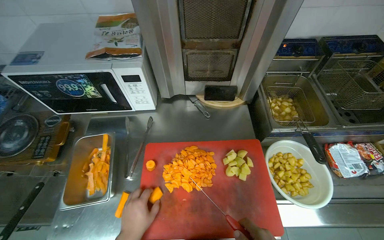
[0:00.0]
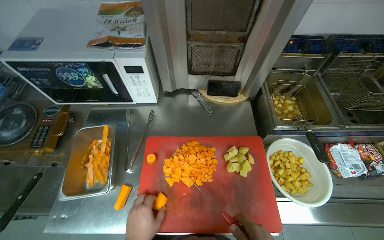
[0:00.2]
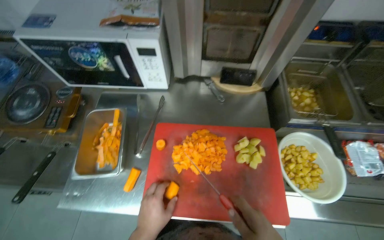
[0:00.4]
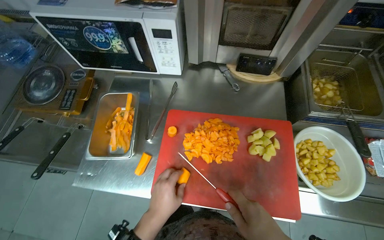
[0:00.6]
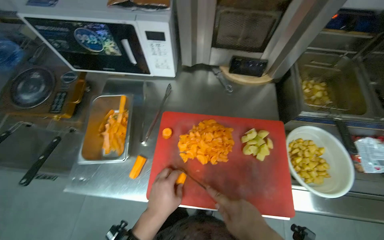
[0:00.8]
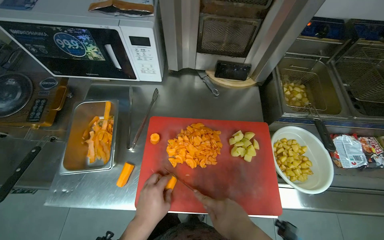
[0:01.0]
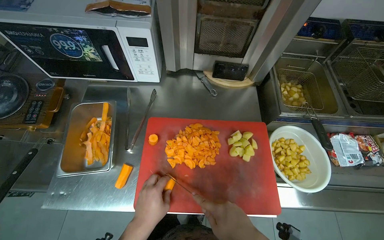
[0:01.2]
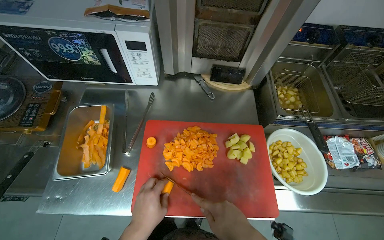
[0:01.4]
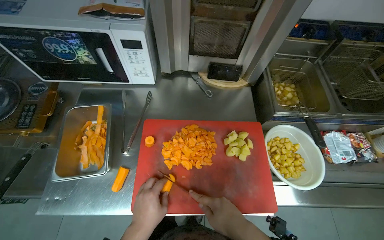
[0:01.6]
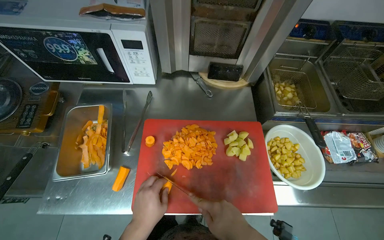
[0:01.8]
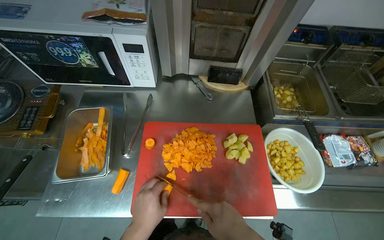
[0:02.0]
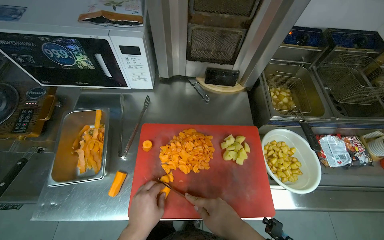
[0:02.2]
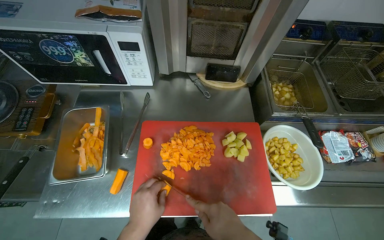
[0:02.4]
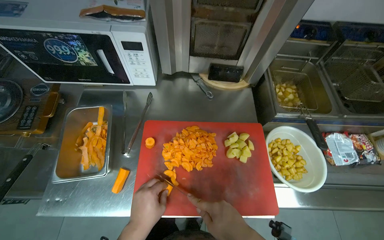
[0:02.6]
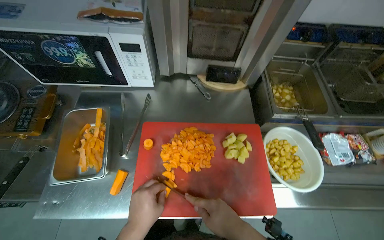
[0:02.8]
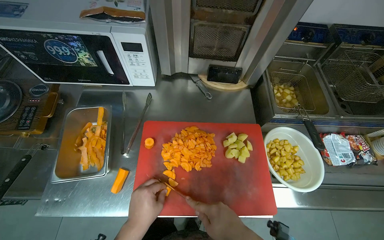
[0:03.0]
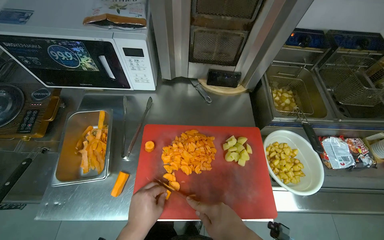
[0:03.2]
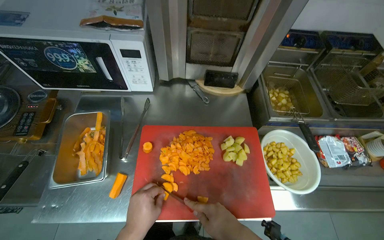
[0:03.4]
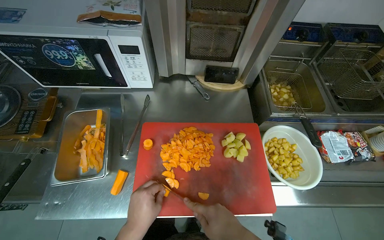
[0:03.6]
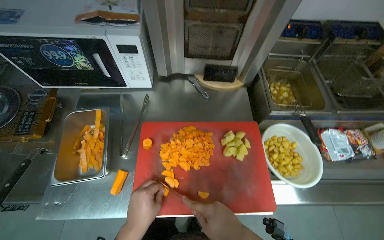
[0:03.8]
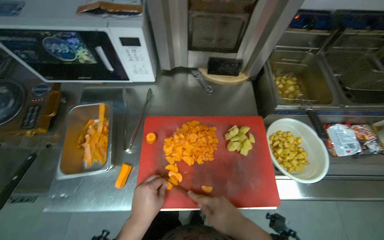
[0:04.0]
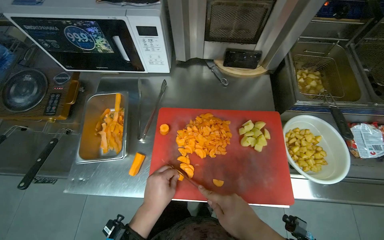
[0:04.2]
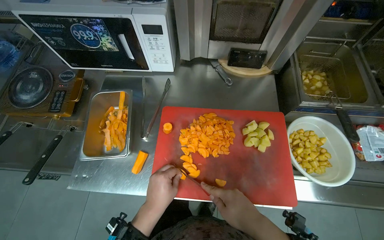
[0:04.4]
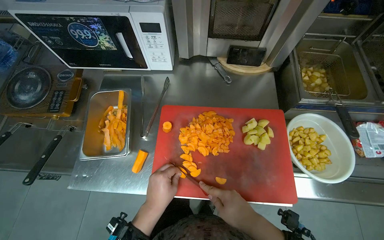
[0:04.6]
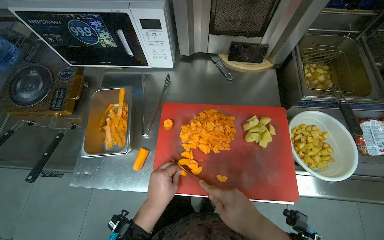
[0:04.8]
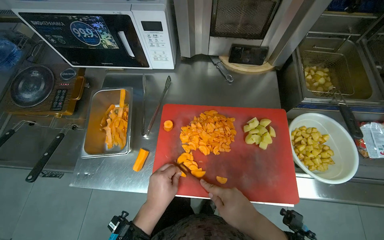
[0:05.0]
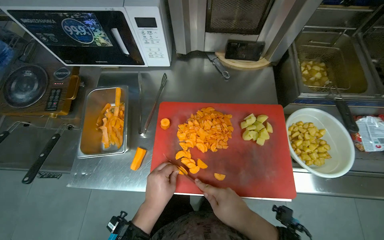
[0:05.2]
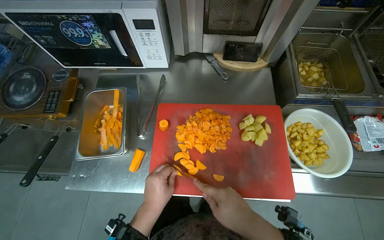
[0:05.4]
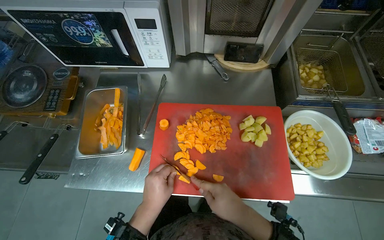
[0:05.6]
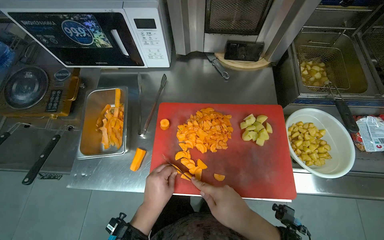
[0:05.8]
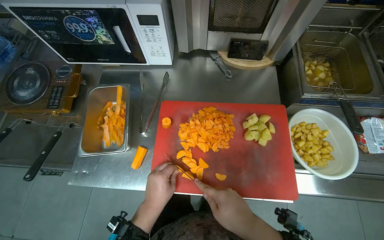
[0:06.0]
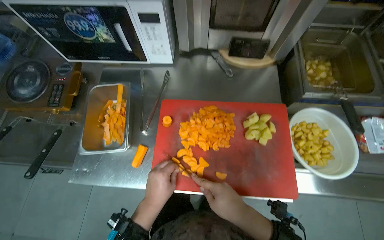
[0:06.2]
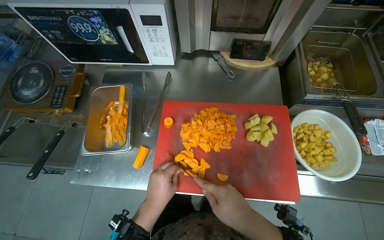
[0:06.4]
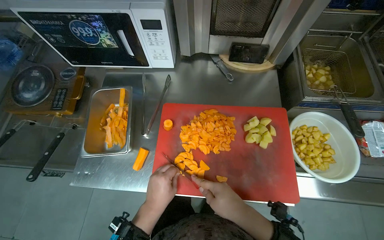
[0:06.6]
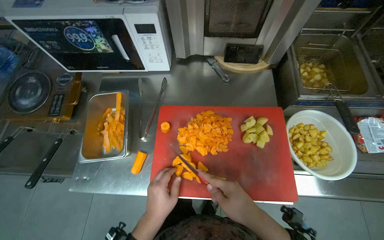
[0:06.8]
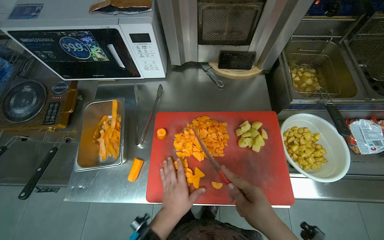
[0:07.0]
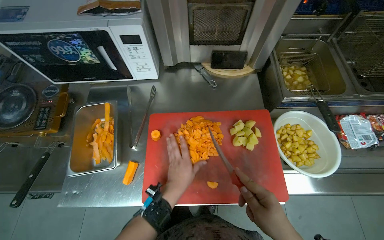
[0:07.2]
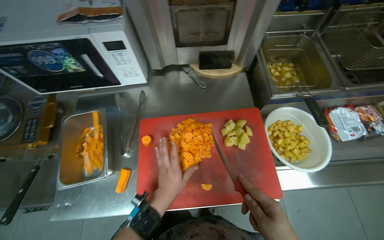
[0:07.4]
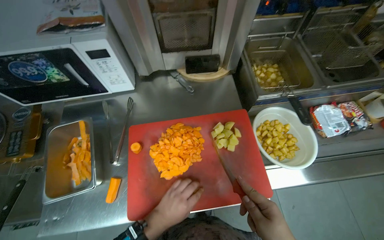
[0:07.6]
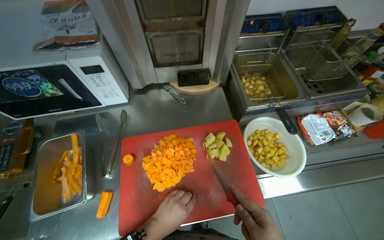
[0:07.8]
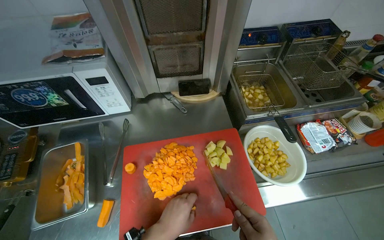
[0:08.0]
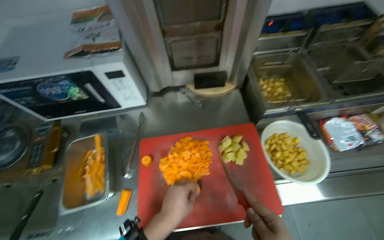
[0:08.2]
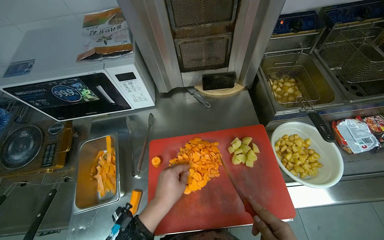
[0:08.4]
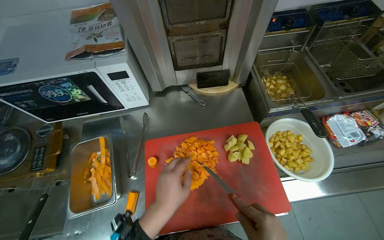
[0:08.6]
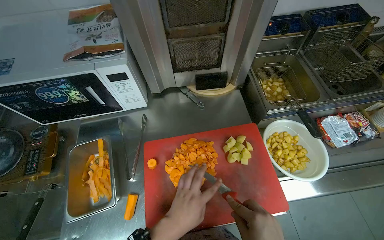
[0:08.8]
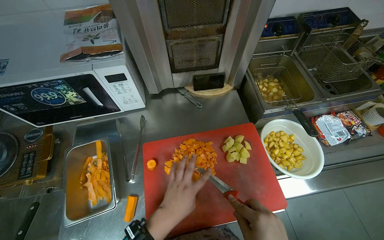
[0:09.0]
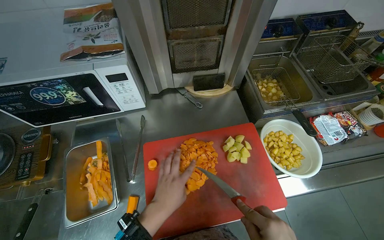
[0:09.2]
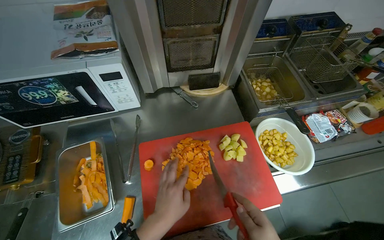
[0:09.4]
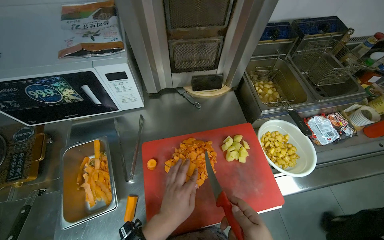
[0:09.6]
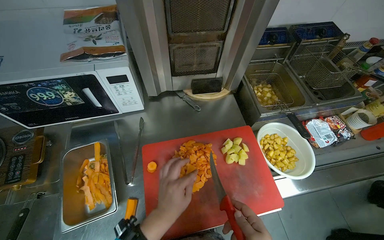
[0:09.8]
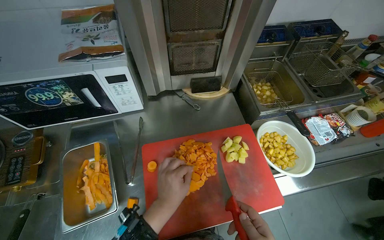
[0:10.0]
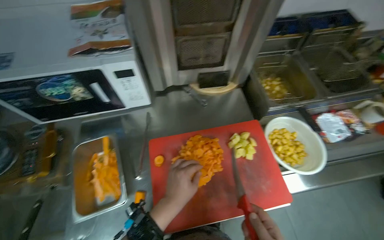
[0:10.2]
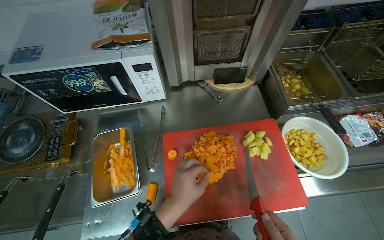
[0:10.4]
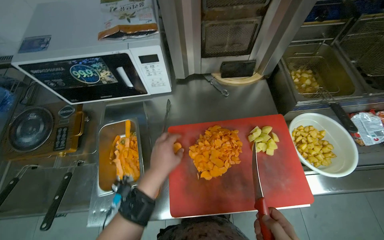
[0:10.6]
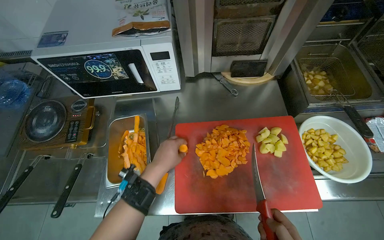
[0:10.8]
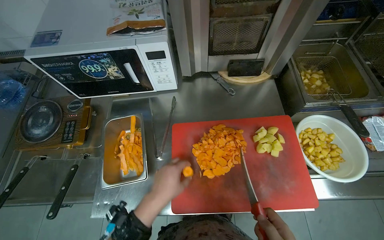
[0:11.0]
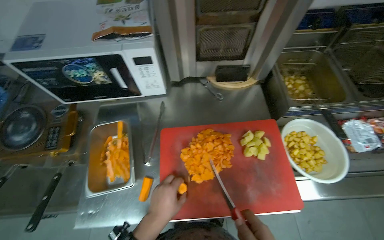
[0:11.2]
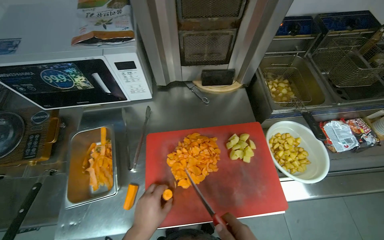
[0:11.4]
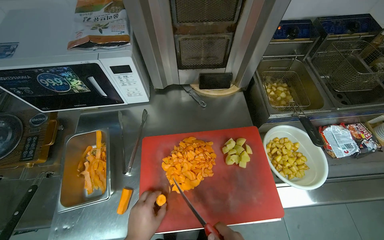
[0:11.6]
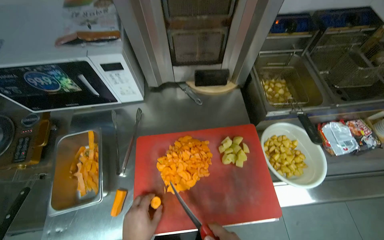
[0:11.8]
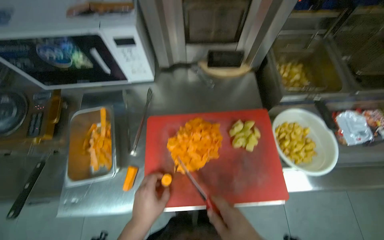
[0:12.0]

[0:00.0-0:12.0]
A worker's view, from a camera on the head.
Job: preparing food.
The whole recording: Chopping carrots. The worker continues chopping carrots on a red cutting board.
0:04.4 to 0:06.0: The hands stay close to where they were, moving slightly.

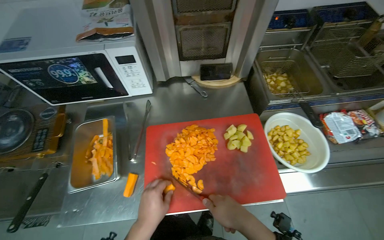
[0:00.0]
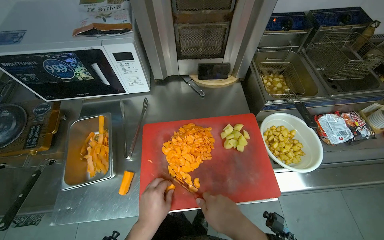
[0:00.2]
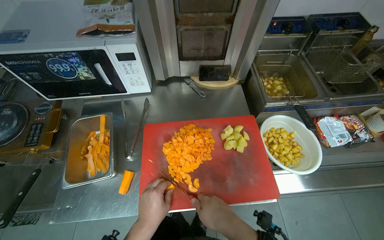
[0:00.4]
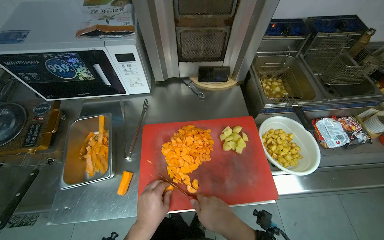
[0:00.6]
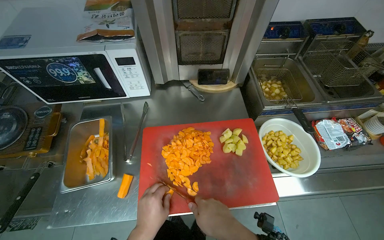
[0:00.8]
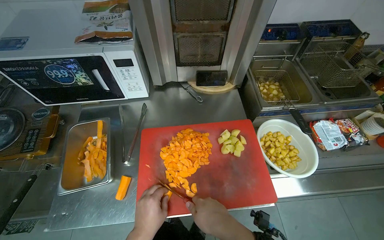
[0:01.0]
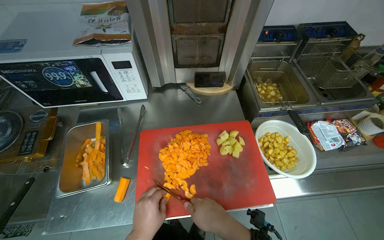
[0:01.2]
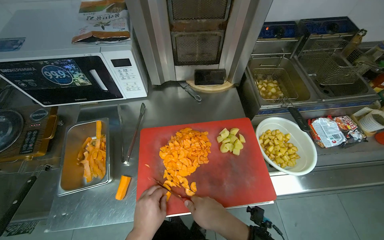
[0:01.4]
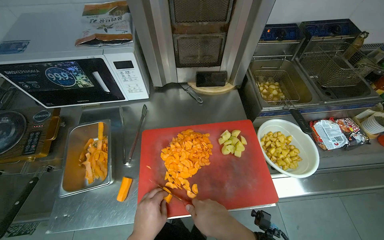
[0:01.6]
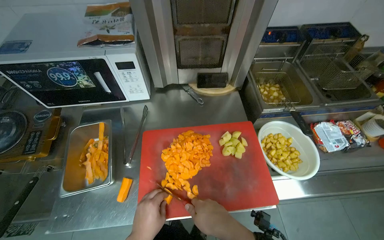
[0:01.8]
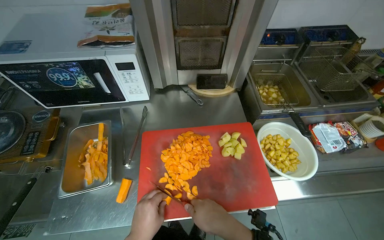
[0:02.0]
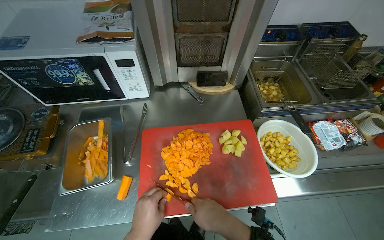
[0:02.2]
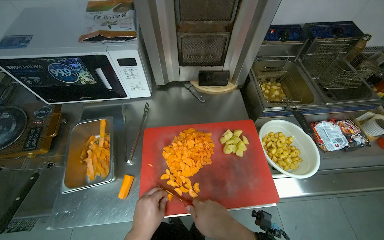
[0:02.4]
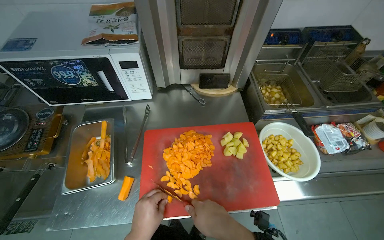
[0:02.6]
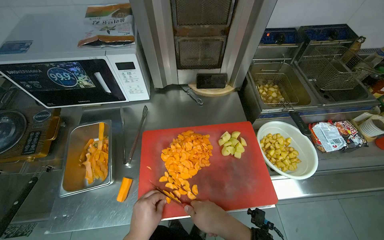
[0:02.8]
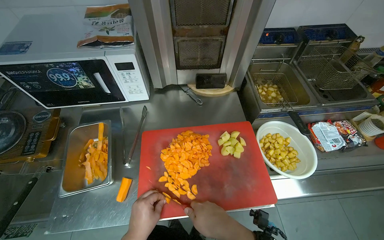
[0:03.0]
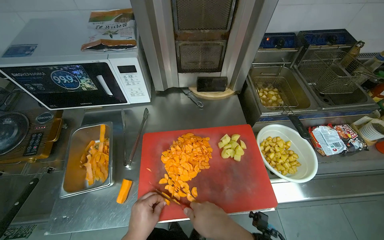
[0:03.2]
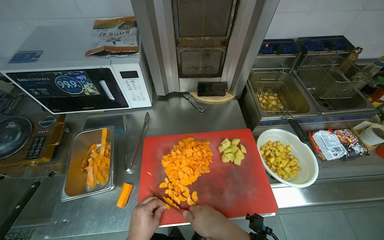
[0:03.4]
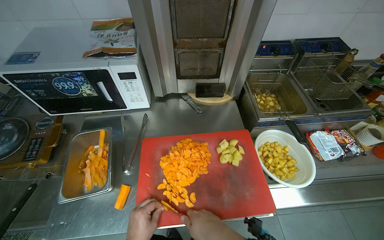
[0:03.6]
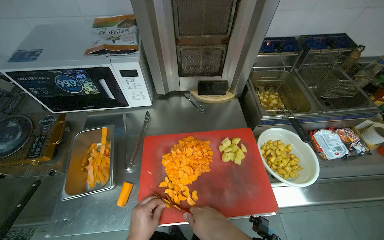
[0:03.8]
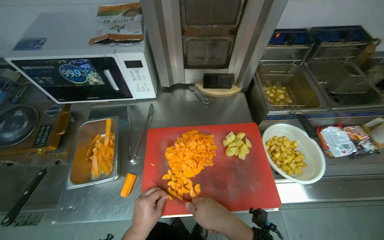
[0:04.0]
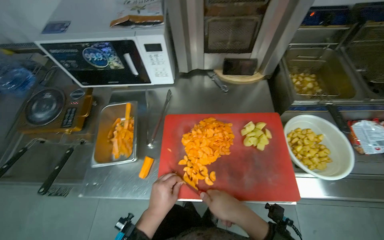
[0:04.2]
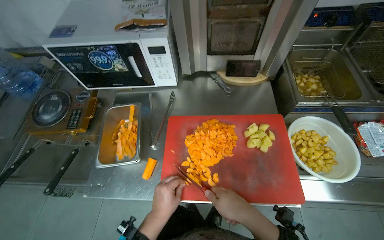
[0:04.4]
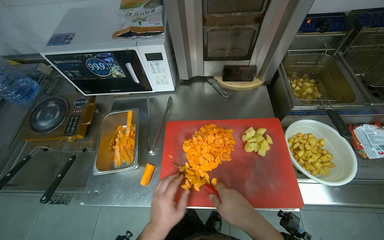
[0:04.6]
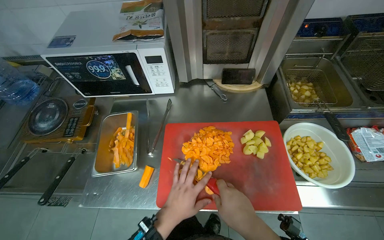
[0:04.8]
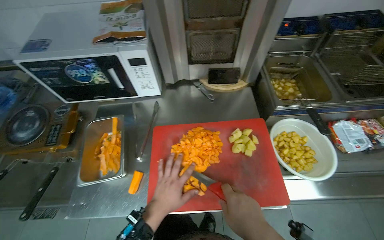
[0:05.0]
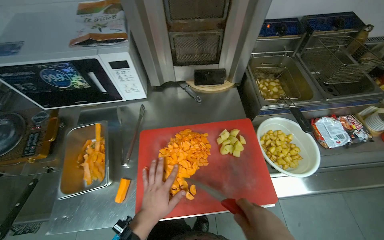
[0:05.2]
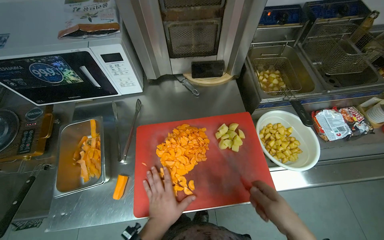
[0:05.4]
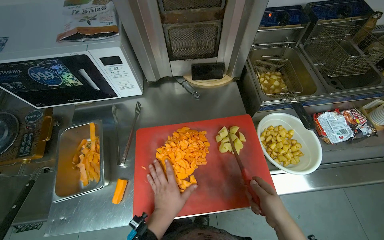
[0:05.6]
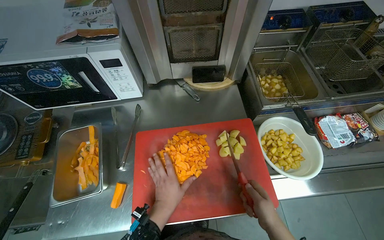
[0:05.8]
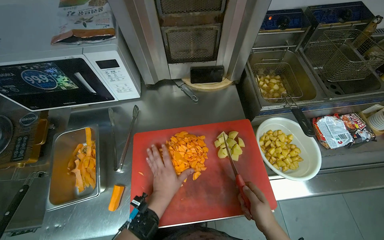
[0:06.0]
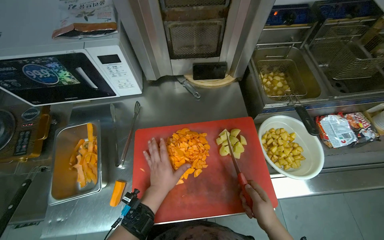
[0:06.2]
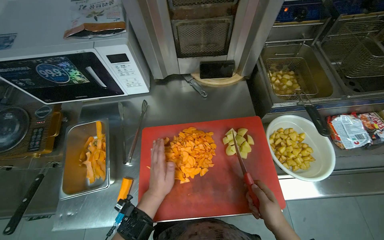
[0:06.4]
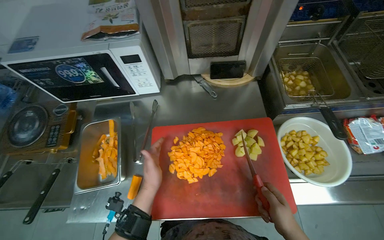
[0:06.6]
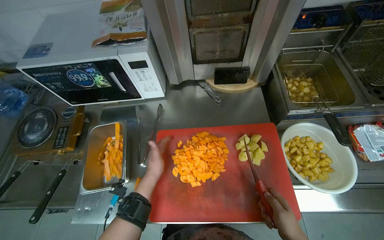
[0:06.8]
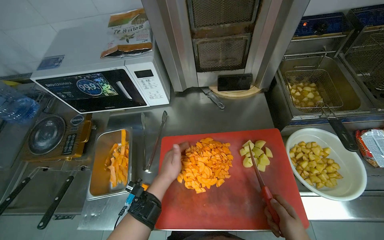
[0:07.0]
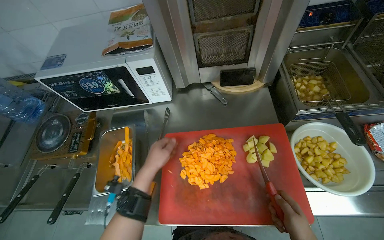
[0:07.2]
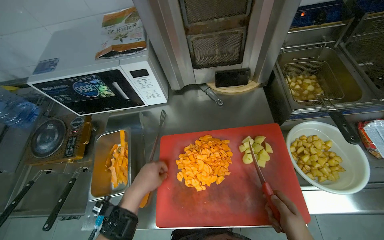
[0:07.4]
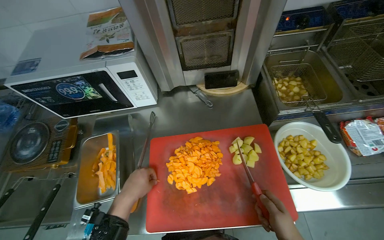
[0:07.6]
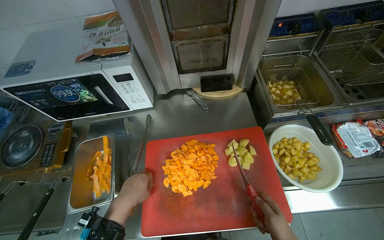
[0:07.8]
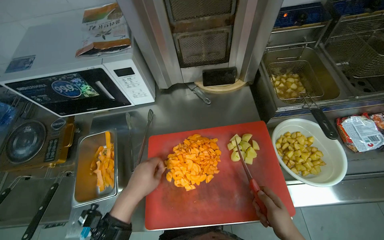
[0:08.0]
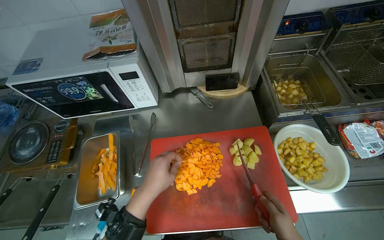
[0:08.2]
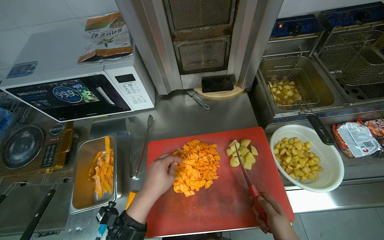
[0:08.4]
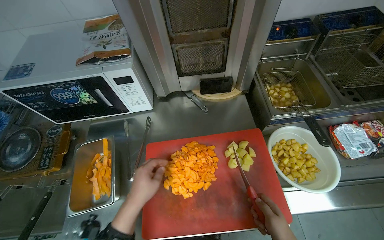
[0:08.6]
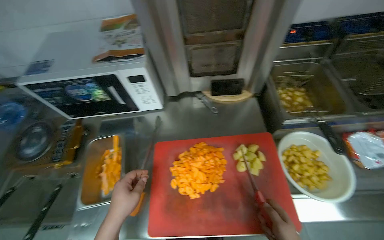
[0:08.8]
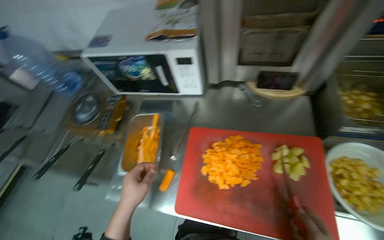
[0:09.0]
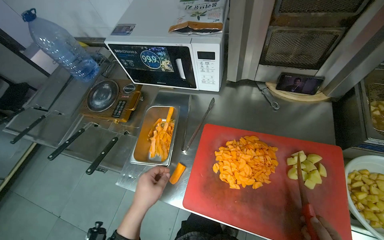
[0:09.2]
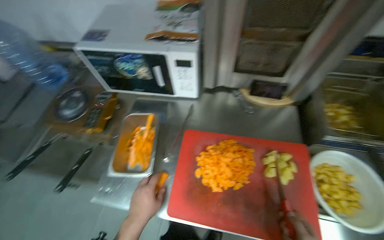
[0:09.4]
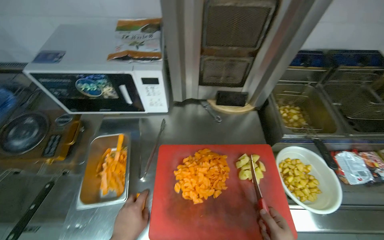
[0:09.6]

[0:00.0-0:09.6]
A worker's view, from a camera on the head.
Job: preparing food.
The whole recording: Chopping carrots. The worker continues chopping carrots on a red cutting board.
0:04.8 to 0:06.4: The left hand is displaced up the picture by some 10 cm.
